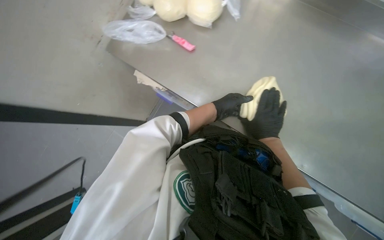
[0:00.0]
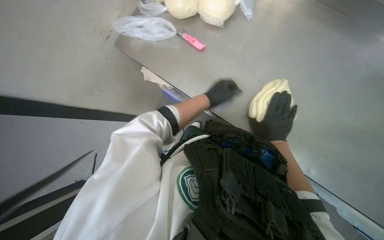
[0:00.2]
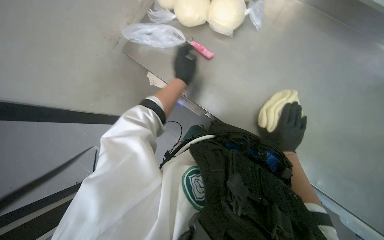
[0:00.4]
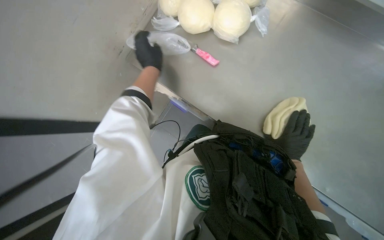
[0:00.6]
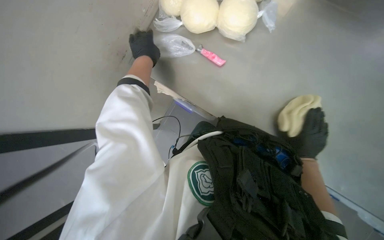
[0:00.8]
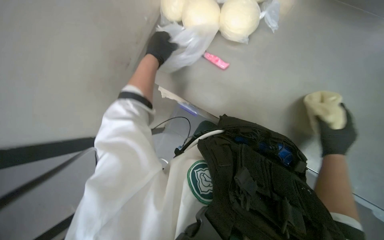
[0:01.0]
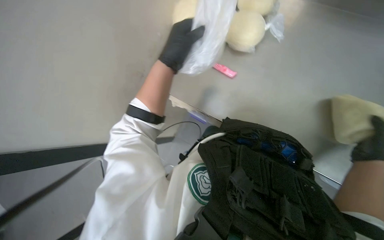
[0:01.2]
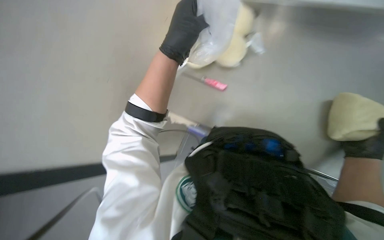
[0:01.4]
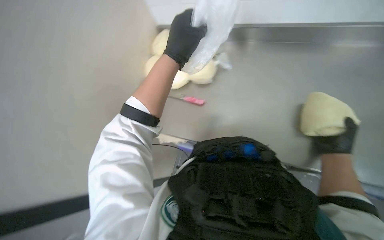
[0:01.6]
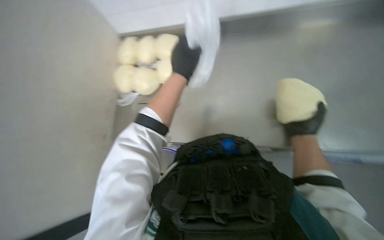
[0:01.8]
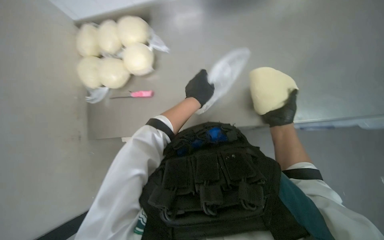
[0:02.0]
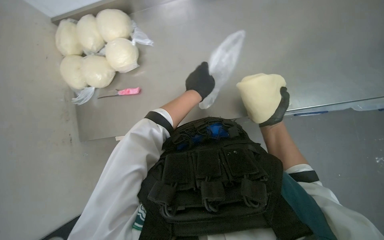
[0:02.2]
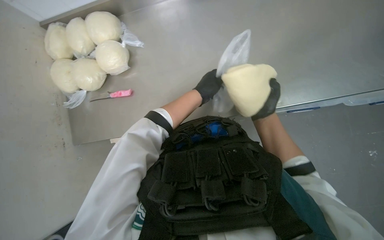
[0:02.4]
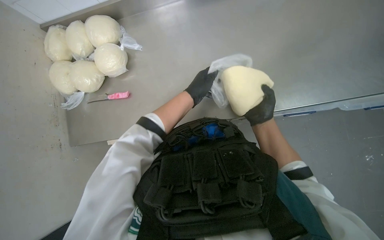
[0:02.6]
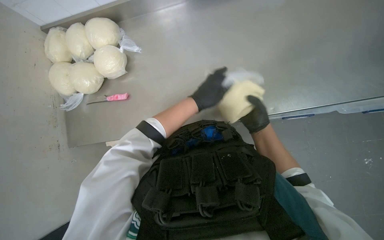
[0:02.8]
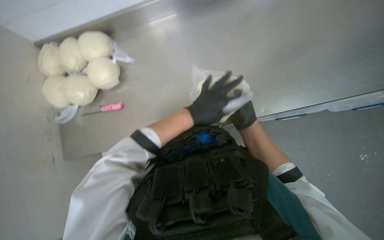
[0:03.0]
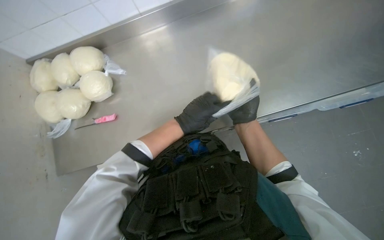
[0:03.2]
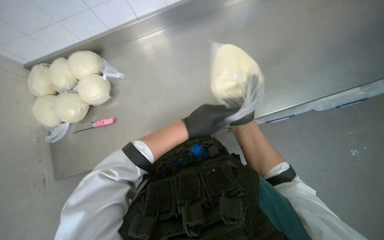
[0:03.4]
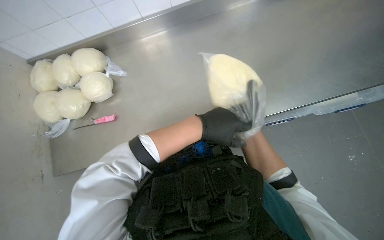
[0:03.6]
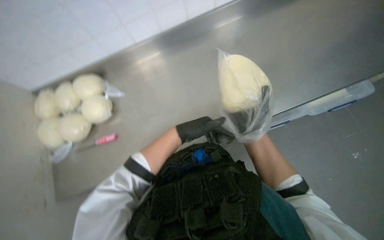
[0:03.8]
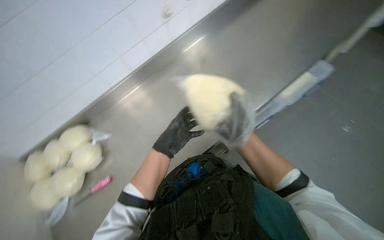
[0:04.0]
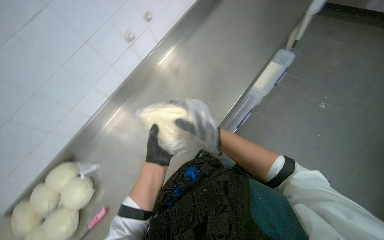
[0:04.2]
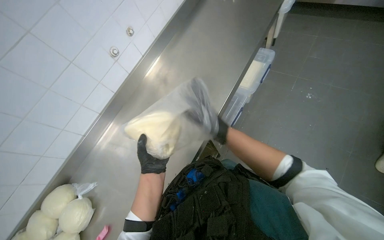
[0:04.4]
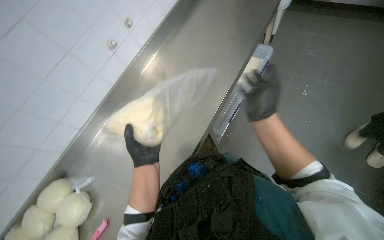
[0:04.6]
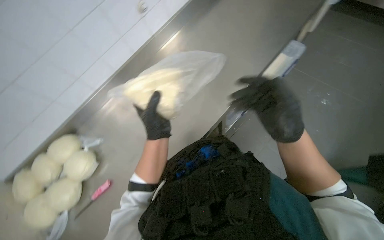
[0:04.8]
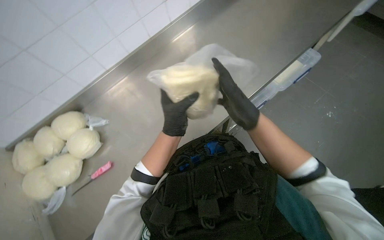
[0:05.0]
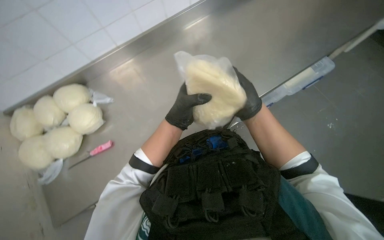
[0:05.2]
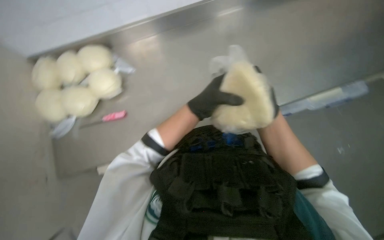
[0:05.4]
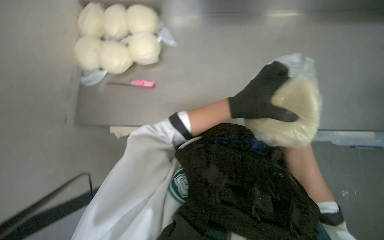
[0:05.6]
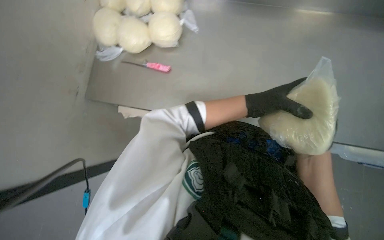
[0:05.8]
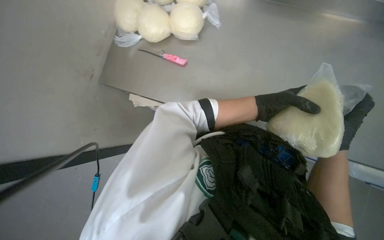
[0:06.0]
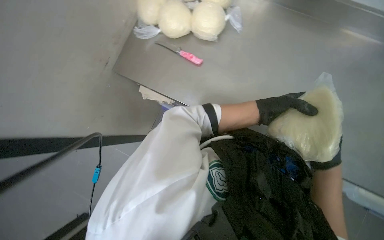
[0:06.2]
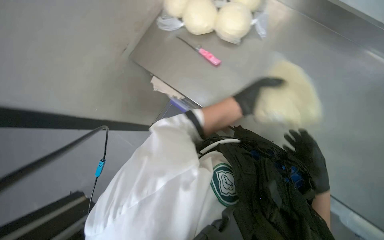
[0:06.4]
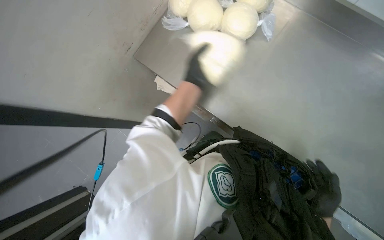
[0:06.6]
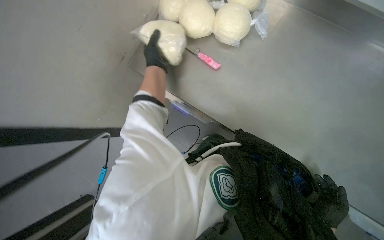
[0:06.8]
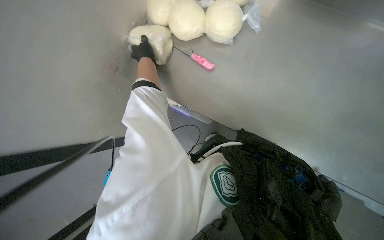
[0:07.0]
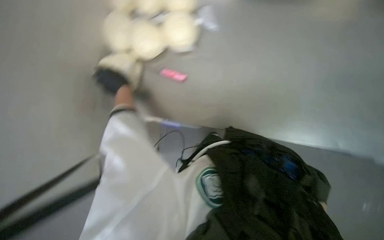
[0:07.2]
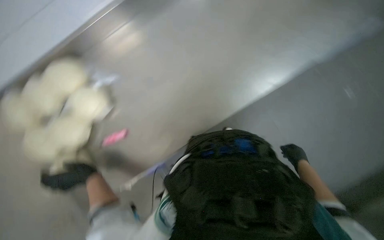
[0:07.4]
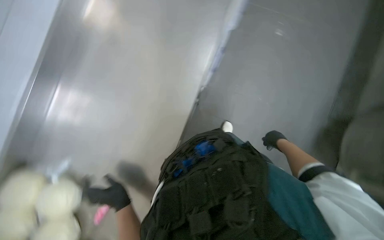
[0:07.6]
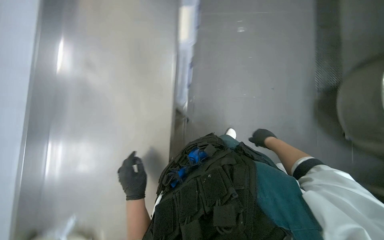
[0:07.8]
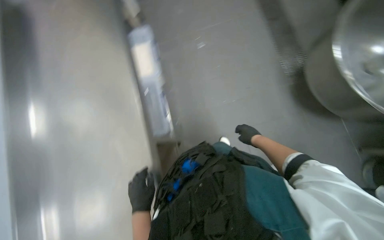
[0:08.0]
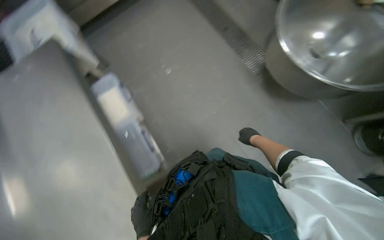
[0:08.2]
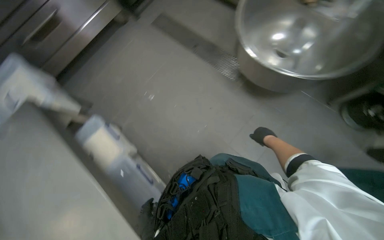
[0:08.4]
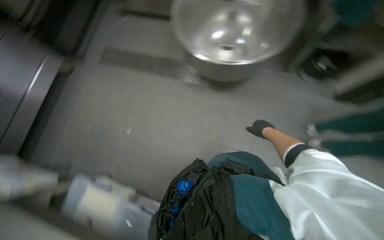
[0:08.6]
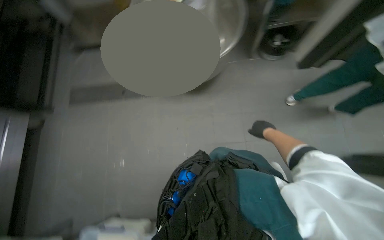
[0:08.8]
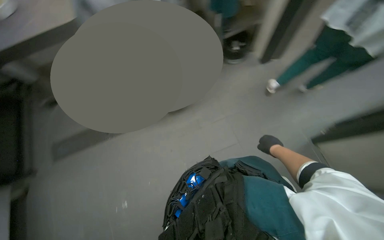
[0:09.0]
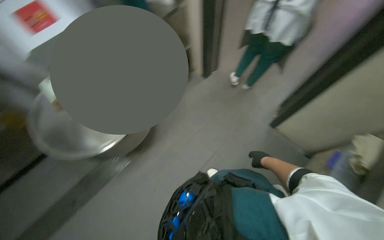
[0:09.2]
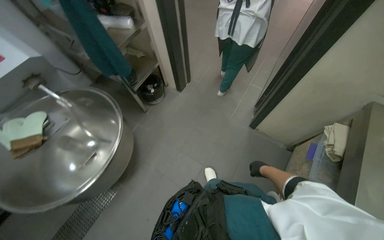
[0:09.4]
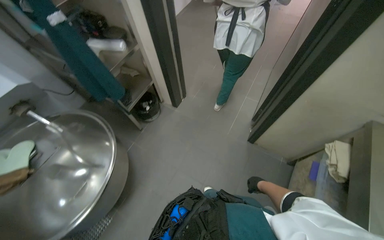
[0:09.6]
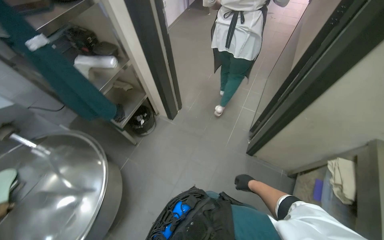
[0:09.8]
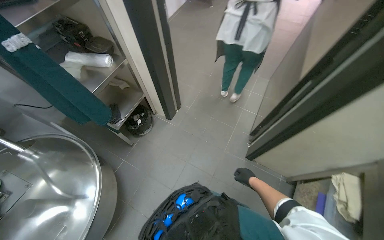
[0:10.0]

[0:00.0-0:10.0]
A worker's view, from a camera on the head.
Job: preparing food.
The whole recording: Shaping dough on counter. The worker shapes a ball of dough on a metal counter.
0:00.0 to 0:01.4: The view pans to the left by roughly 15 degrees. The view tips upward by roughly 15 degrees. The right hand moves to the right, roughly 10 cm, while the left hand is displaced nearer to the camera, to the left and up the picture by some 30 cm.
0:01.4 to 0:02.8: The head turns to the right by some 30 degrees.
0:02.8 to 0:04.2: The view tilts some 20 degrees upward. The scene turns some 40 degrees counterclockwise in the picture.
0:04.2 to 0:05.8: The camera pitches downward, by approximately 20 degrees. The scene turns about 65 degrees clockwise in the picture.
0:07.2 to 0:08.6: The wearer looks some 120 degrees further to the right. The view tilts about 40 degrees upward.
0:08.6 to 0:10.0: The head turns to the right by roughly 80 degrees. The wearer looks approximately 25 degrees further upward.

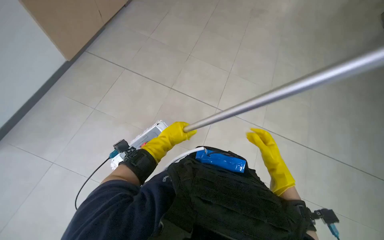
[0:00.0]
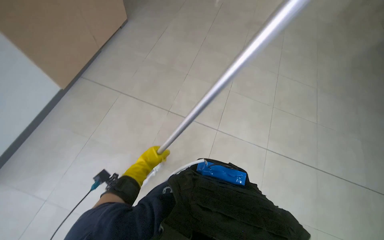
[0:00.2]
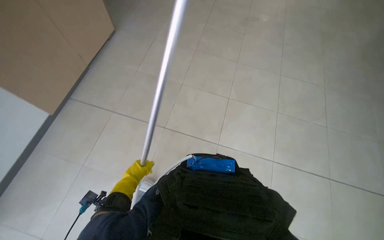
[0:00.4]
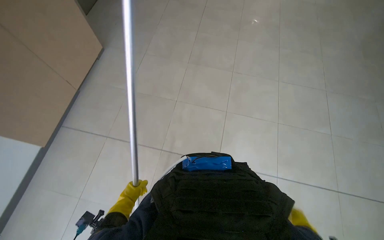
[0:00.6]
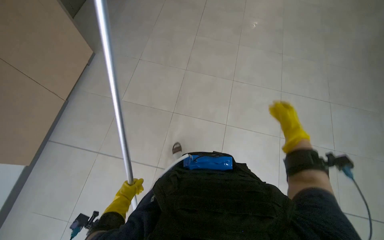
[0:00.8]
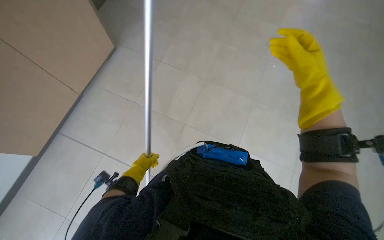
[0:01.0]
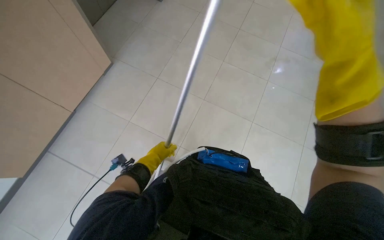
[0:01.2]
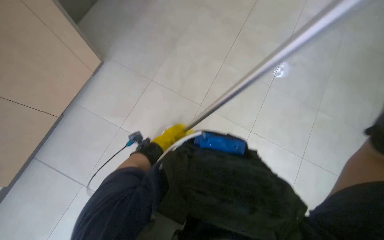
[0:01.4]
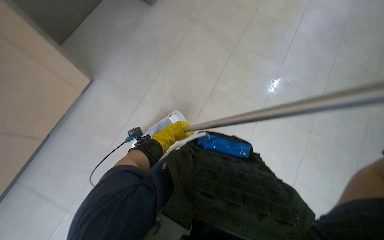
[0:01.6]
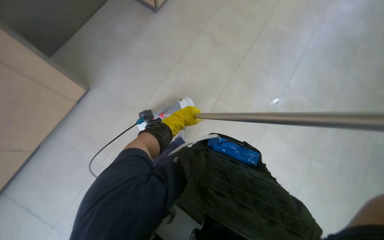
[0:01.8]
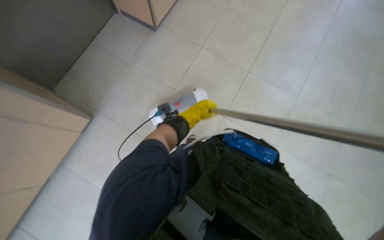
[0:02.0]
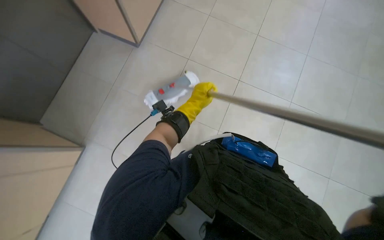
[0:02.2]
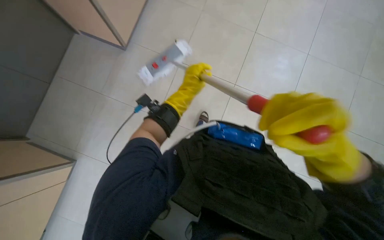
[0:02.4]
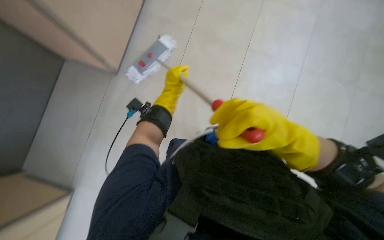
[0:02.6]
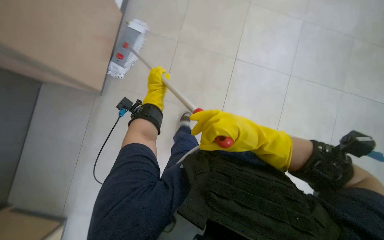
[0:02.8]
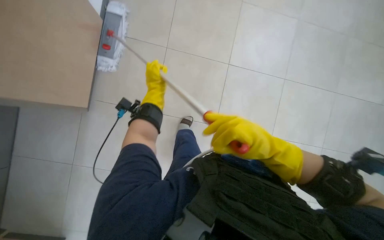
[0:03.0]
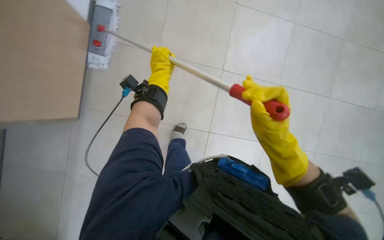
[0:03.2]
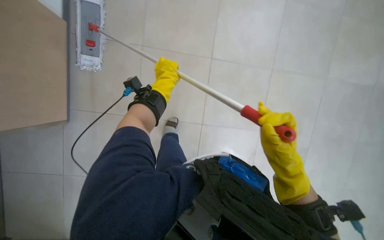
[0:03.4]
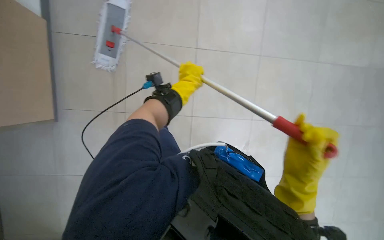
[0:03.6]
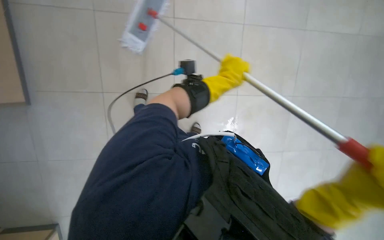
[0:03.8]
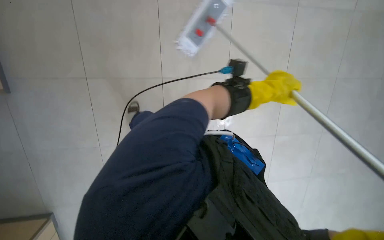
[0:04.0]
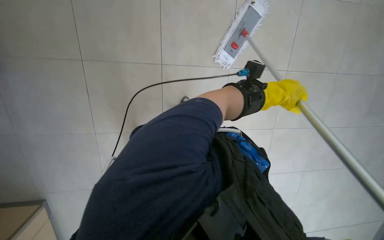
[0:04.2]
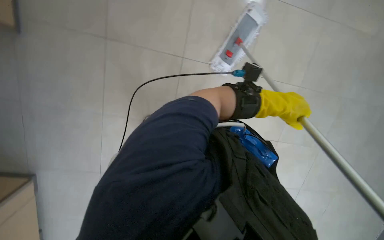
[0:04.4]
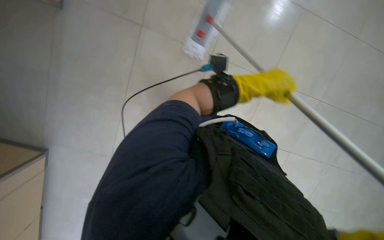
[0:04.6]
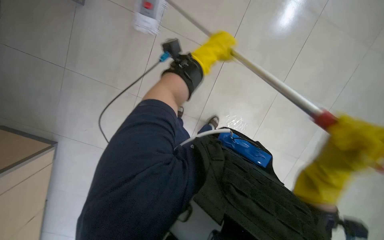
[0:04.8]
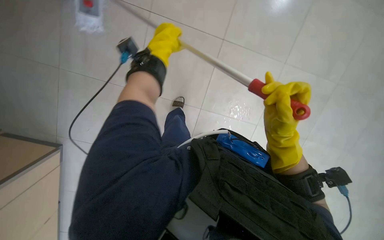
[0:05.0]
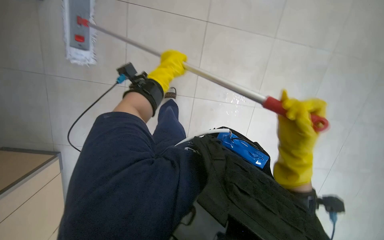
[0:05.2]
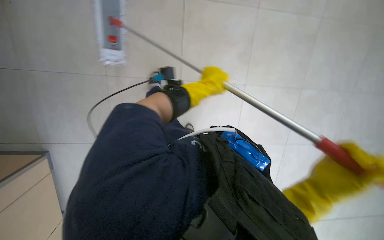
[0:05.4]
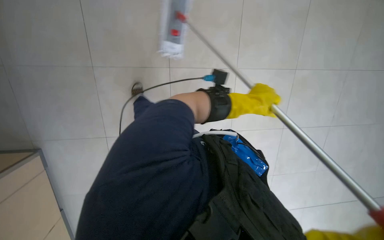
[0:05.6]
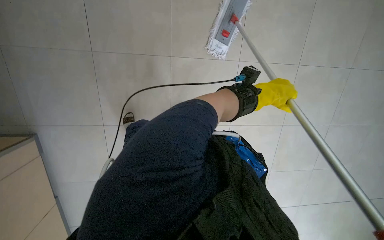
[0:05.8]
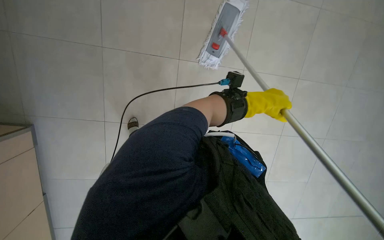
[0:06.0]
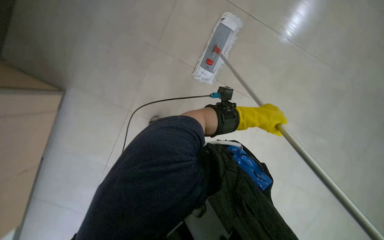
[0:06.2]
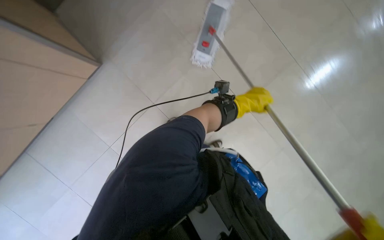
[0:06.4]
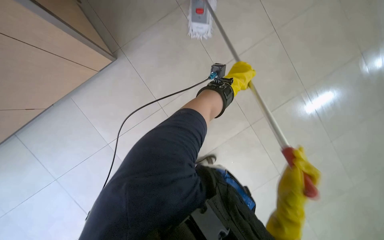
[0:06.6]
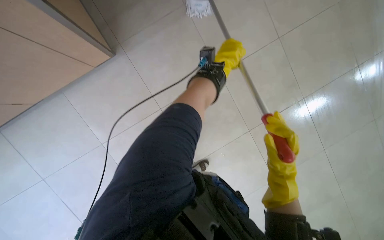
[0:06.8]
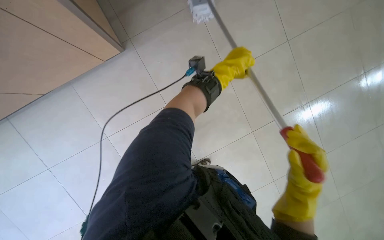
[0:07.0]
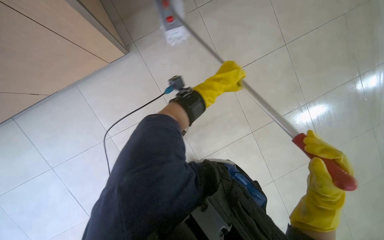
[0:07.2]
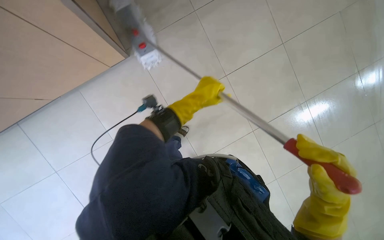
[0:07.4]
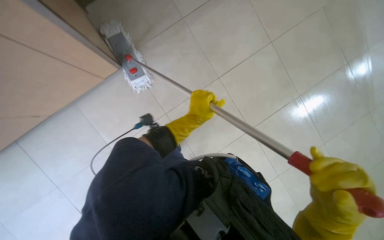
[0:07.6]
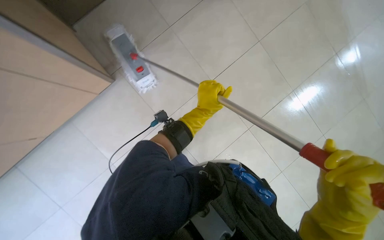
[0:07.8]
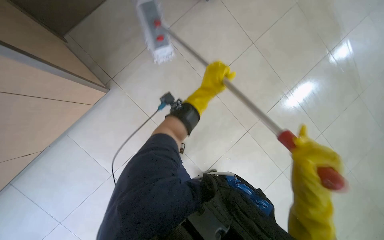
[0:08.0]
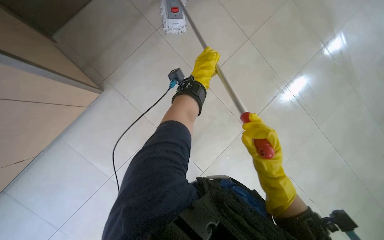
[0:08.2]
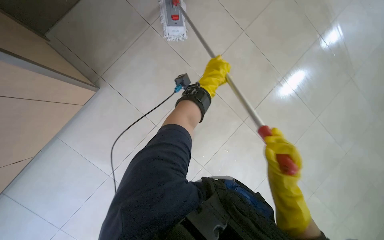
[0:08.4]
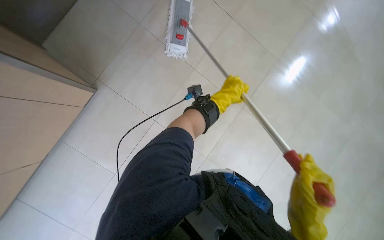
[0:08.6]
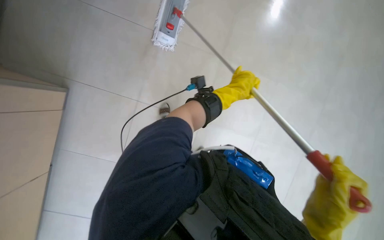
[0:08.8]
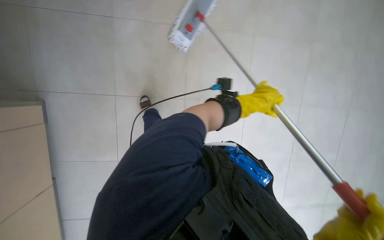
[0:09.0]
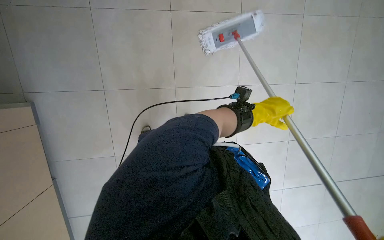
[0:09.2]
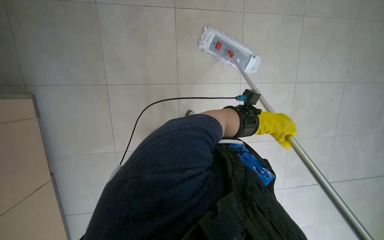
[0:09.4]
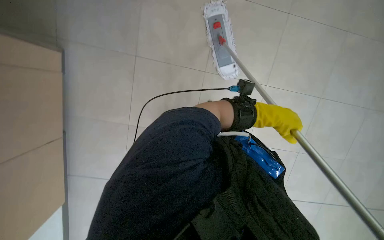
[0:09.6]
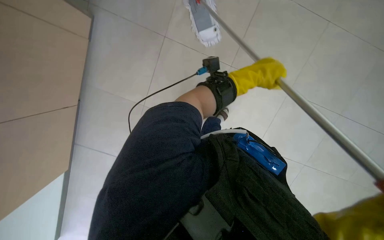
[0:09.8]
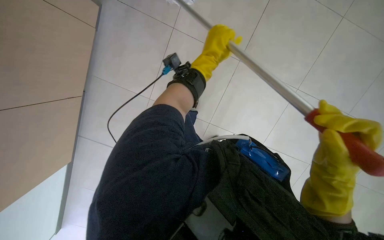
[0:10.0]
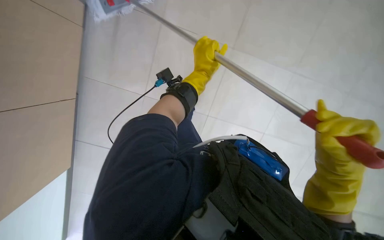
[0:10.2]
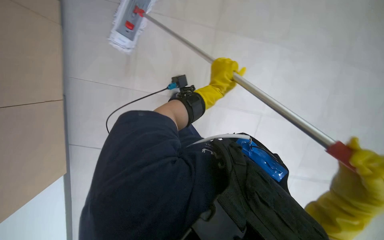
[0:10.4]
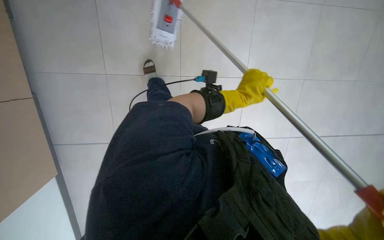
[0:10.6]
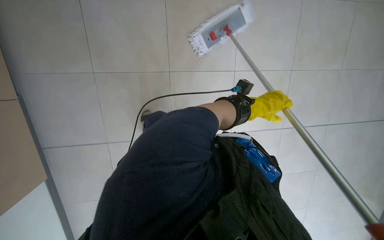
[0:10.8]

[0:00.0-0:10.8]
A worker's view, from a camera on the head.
Job: mopping floor.
The whole recording: Mopping tiled floor. The worker mops the tiled floor, periodically rinsing and wringing the mop head.
0:00.0 to 0:01.6: The left hand reaches some 20 cm down the picture, then returns.
0:01.6 to 0:03.0: The left hand goes approximately 10 cm up the picture.
0:03.0 to 0:04.6: The view swings approximately 15 degrees to the right. The left hand is displaced to the right by some 30 cm.
0:04.6 to 0:06.2: The left hand shifts approximately 15 cm down the picture, and moves some 20 cm to the left and comes back.
0:06.2 to 0:07.8: The view tilts about 15 degrees downward. The left hand shifts about 30 cm nearer to the camera and to the left.
0:07.8 to 0:09.2: The left hand travels to the right by about 20 cm.
0:09.2 to 0:10.8: The left hand travels to the left and back again, some 15 cm each way.
